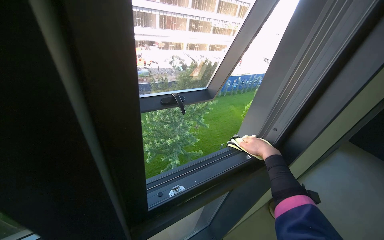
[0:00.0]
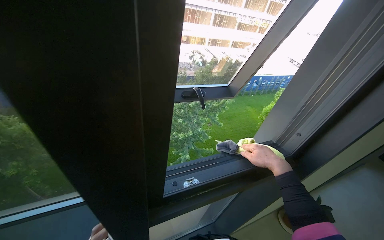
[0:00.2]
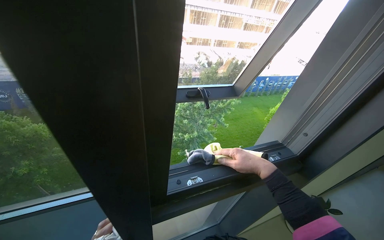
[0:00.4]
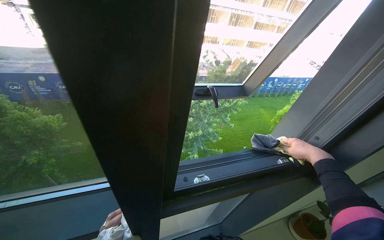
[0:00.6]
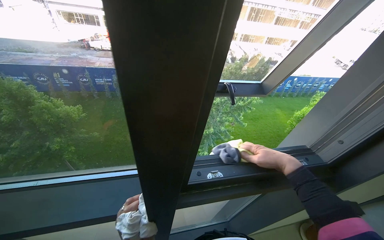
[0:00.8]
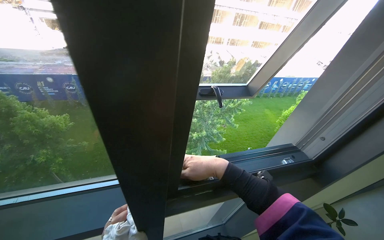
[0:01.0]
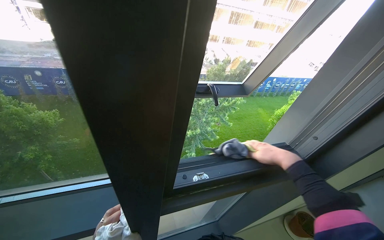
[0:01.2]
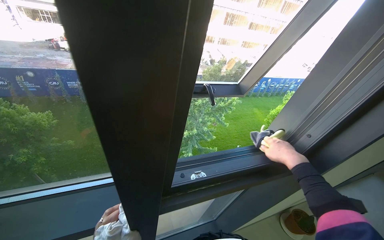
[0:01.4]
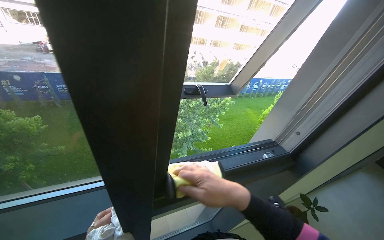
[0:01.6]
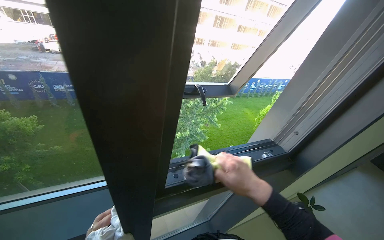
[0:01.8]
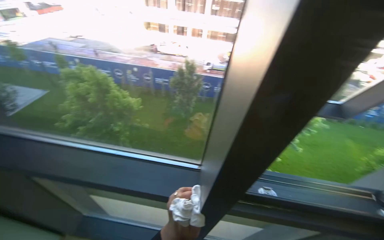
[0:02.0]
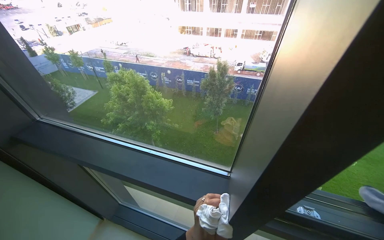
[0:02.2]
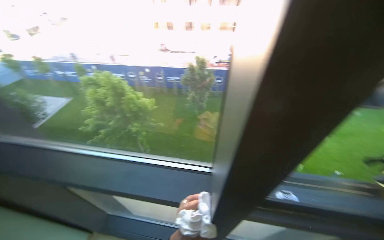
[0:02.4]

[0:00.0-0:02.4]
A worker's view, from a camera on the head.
Job: wiping surfaces.
The whole recording: Wiping office bookshelves. The worker wipes the wooden shelves of the office bookshelf.
0:00.0 to 0:01.2: The right hand goes left and right, roughly 30 cm each way, reversing 2 times.
0:01.2 to 0:02.4: The wearer looks some 35 degrees further to the left.

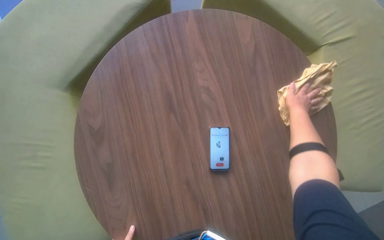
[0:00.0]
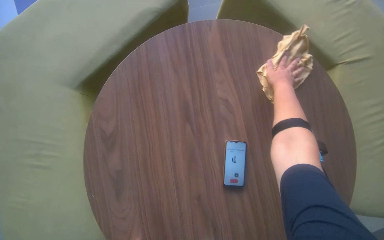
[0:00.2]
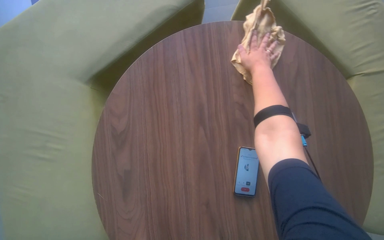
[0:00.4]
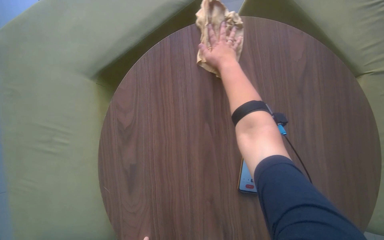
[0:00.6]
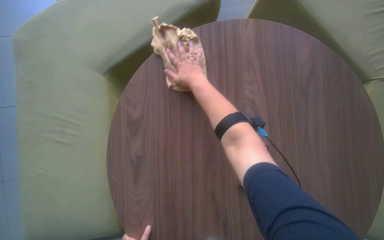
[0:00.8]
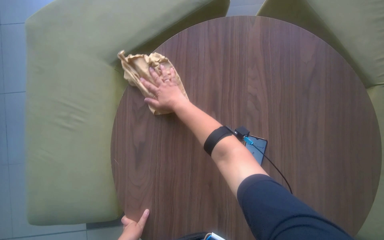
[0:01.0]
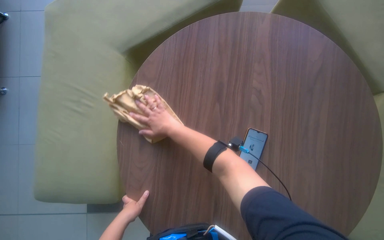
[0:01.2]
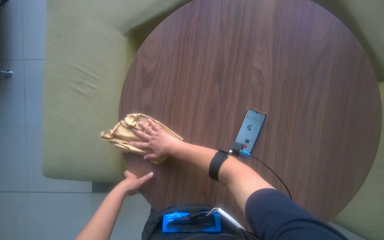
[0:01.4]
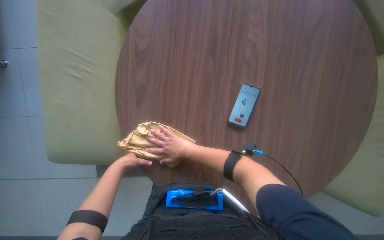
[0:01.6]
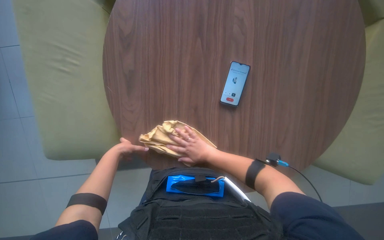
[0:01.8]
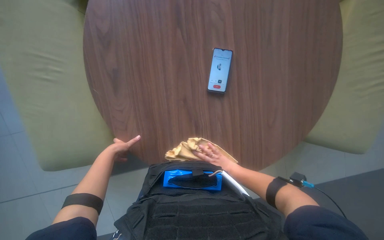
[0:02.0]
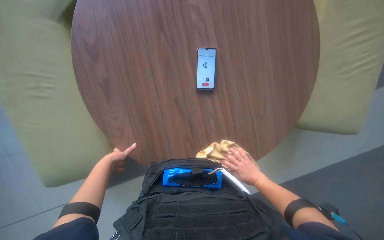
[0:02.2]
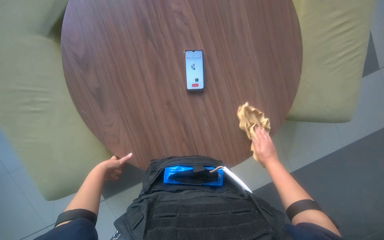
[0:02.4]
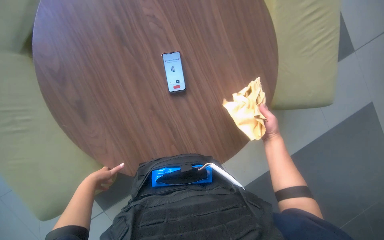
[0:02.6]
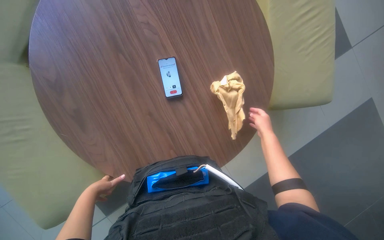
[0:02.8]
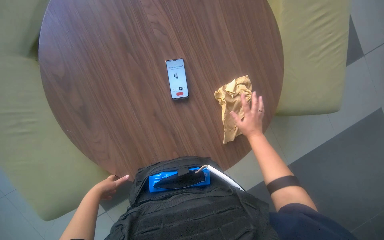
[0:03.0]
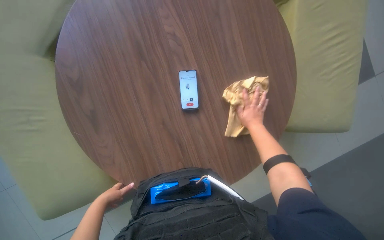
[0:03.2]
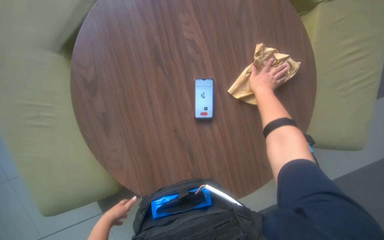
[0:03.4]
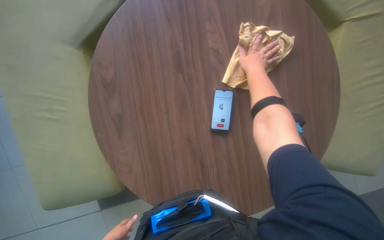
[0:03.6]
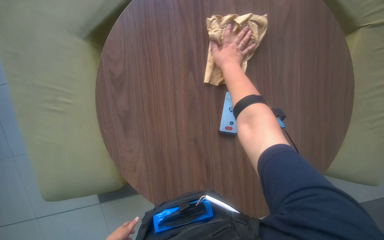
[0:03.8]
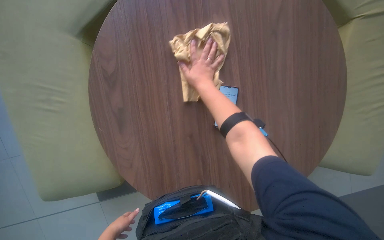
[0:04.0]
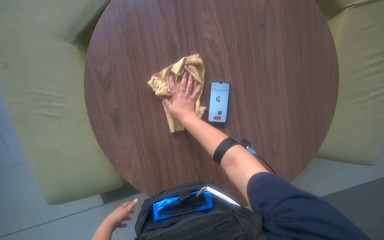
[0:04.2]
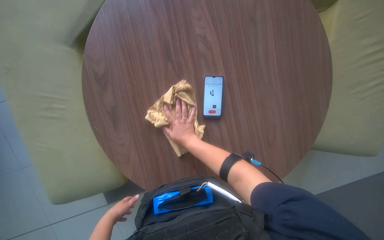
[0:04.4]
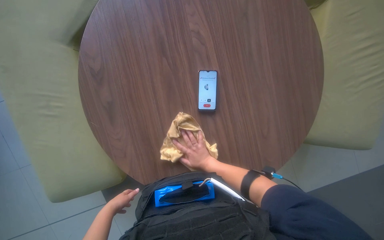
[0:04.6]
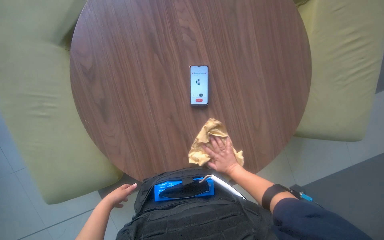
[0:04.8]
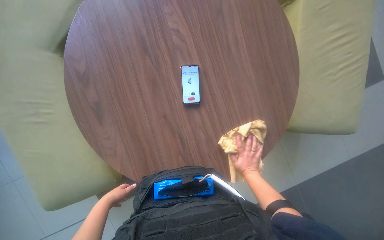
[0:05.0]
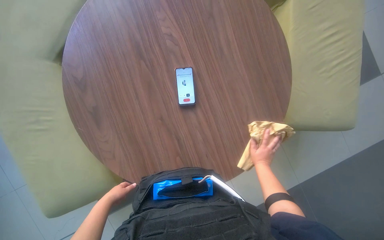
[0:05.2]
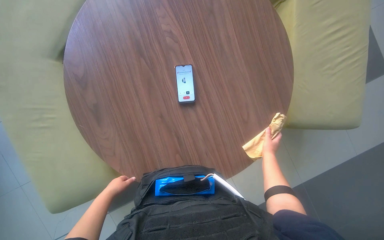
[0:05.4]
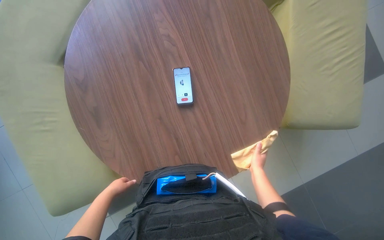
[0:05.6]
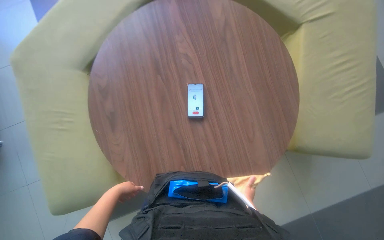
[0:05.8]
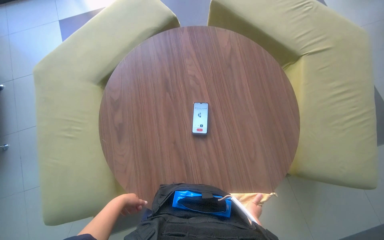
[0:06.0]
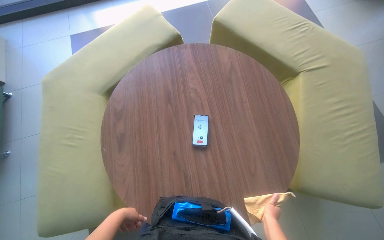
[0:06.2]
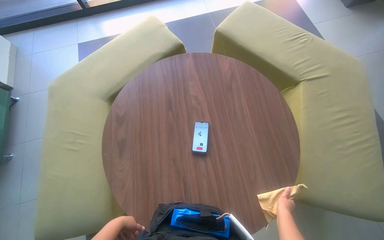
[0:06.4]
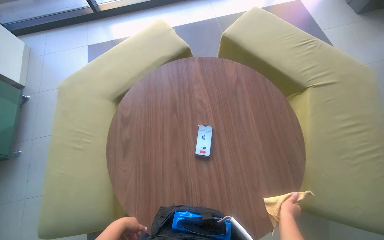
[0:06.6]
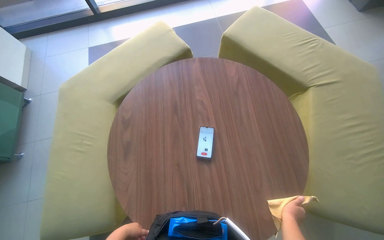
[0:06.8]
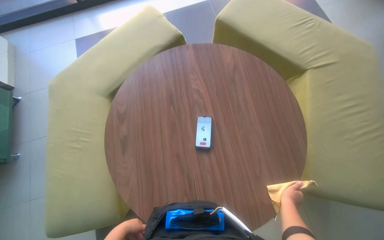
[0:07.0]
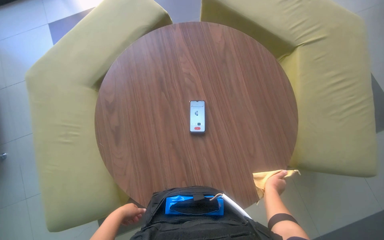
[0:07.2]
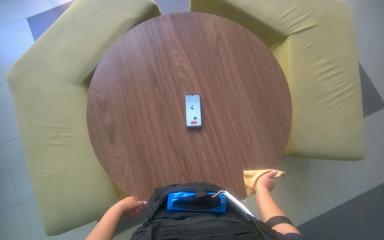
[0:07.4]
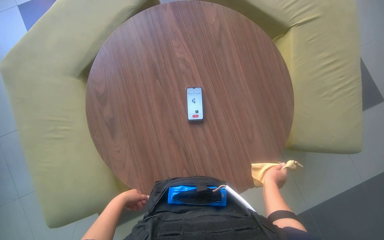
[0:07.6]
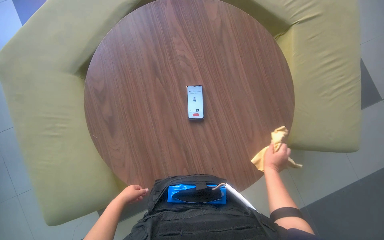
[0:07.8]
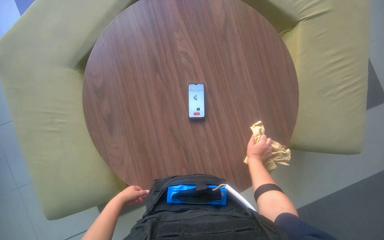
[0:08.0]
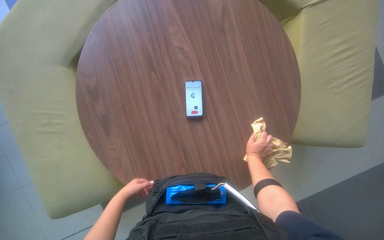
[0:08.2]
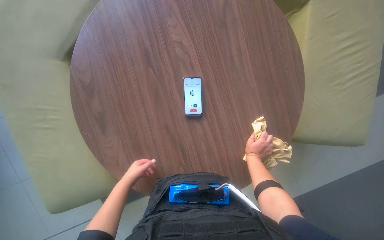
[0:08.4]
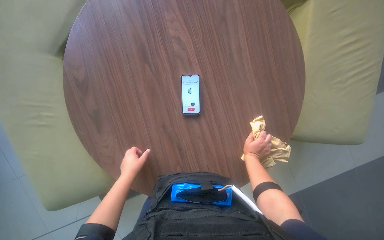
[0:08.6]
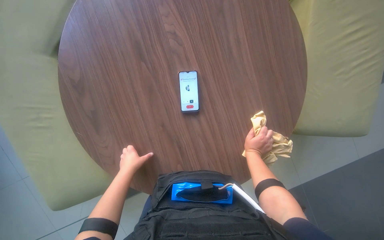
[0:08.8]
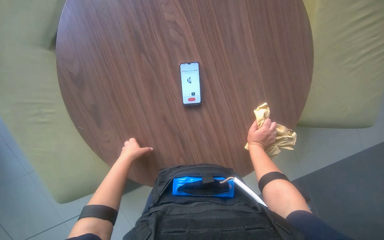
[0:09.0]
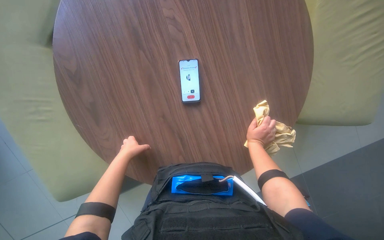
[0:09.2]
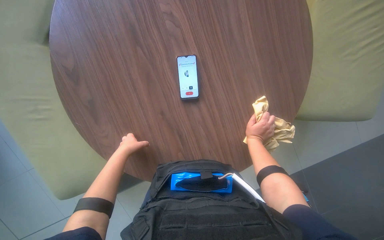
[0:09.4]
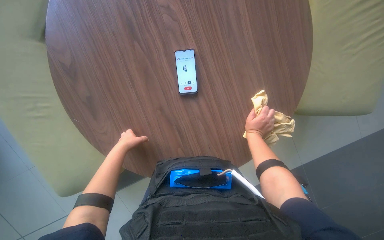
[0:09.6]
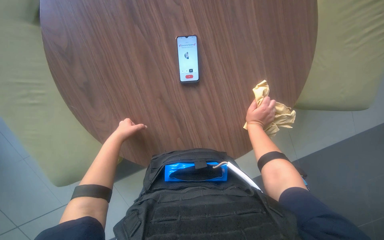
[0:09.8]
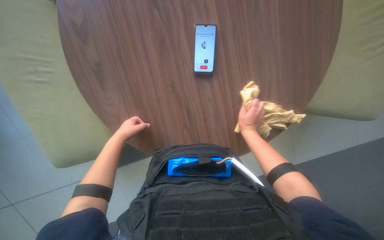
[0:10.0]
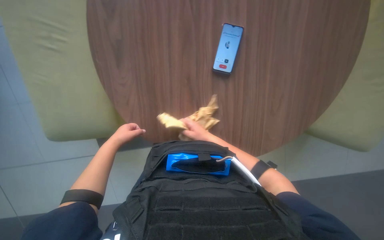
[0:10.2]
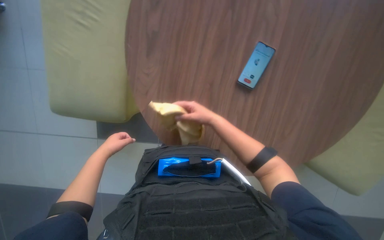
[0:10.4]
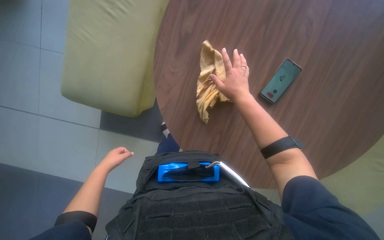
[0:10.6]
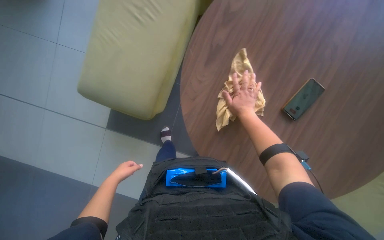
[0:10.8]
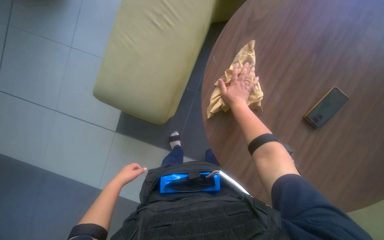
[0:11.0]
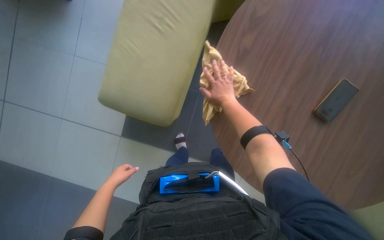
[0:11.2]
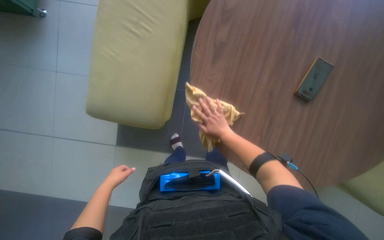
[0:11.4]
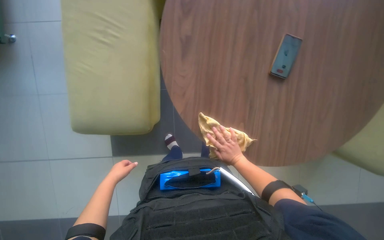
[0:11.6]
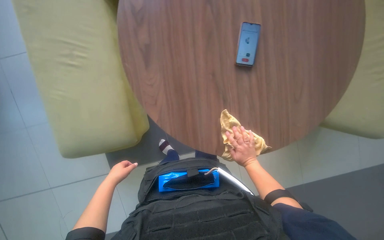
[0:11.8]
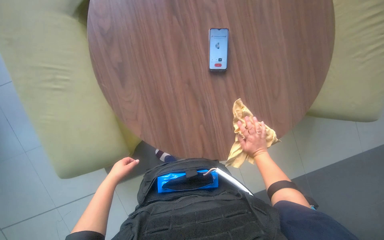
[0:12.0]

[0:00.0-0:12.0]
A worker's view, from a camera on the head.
Job: wiping surfaces.
The whole recording: Wiping round wooden table. The worker wipes a round wooden table with a yellow cloth.
0:01.6 to 0:03.0: The scene rotates counterclockwise by approximately 30 degrees. The right hand is displaced to the right by some 40 cm.
0:03.0 to 0:04.4: The right hand goes approximately 30 cm to the left.
0:04.4 to 0:06.0: The wearer looks approximately 15 degrees further upward. The right hand moves to the right and down the picture, some 35 cm. Meanwhile the left hand heads up the picture, covering some 10 cm.
0:06.0 to 0:07.6: The left hand moves approximately 10 cm nearer to the camera and comes back. The right hand is displaced to the right by roughly 10 cm.
0:07.6 to 0:09.0: The view tips downward by roughly 15 degrees. The two hands go approximately 10 cm up the picture.
0:09.0 to 0:10.4: The right hand heads to the left, covering about 20 cm.
0:10.4 to 0:12.0: The right hand moves to the right and down the picture, approximately 20 cm.

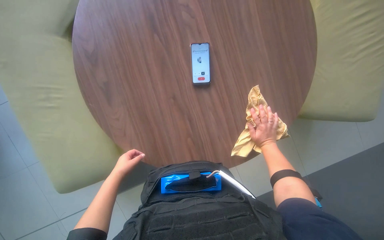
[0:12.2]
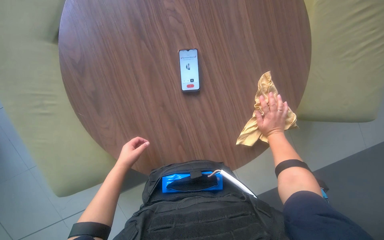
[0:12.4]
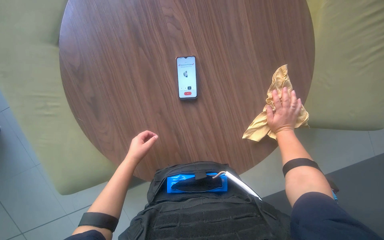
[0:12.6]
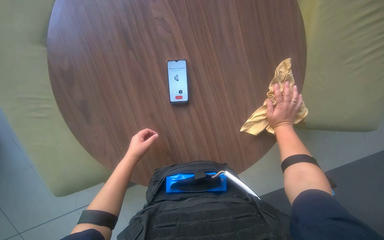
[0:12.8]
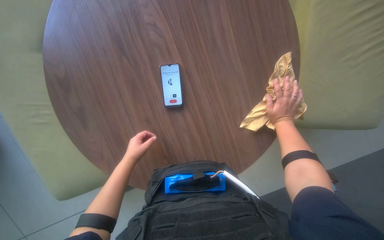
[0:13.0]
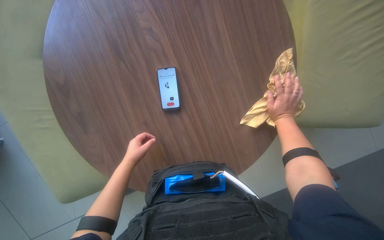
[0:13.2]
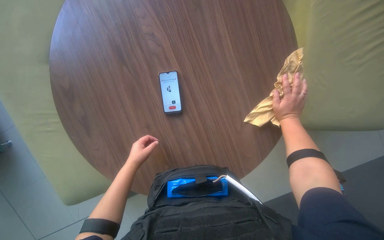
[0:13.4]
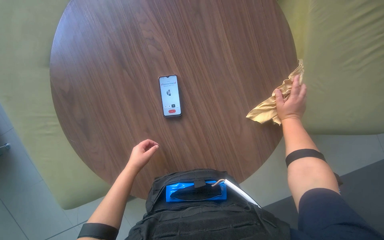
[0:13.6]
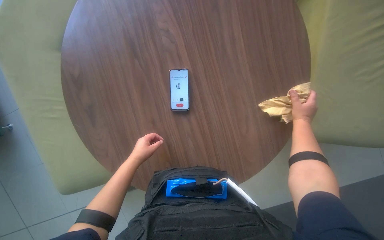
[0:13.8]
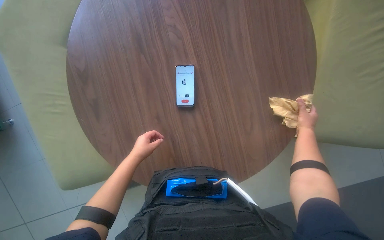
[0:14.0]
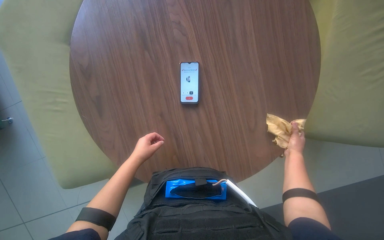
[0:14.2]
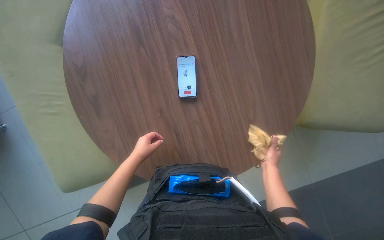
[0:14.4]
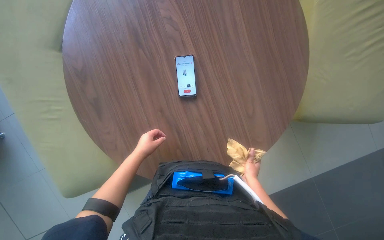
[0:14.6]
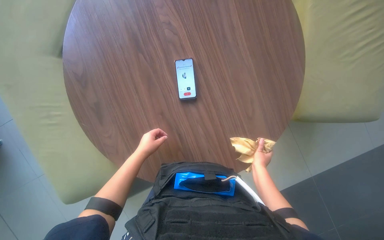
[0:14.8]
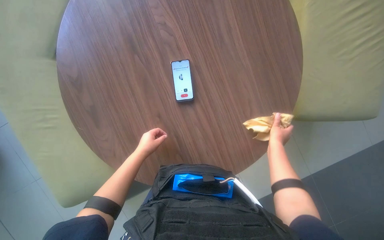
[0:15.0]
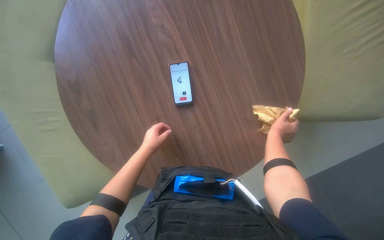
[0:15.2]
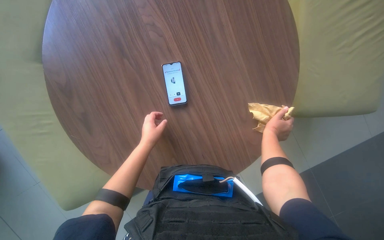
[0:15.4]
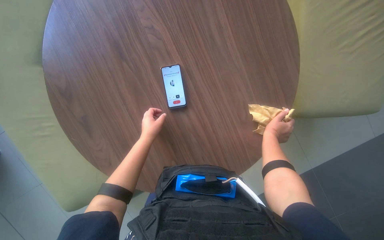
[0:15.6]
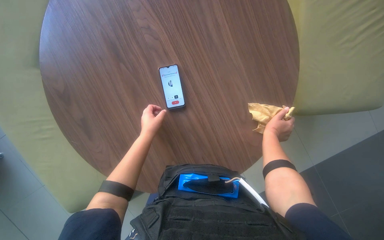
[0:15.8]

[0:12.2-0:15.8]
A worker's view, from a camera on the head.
Job: wiping surfaces.
The whole recording: Wiping round wooden table. The worker wipes a round wooden table with a yellow cloth.
0:12.2 to 0:14.0: The left hand goes approximately 15 cm to the right and up the picture. Meanwhile the right hand heads to the right and up the picture, covering roughly 25 cm.
0:14.0 to 0:15.8: The left hand travels up the picture by roughly 10 cm, while the right hand is displaced to the left by approximately 15 cm.
